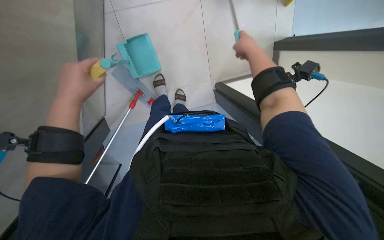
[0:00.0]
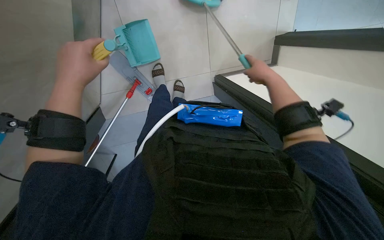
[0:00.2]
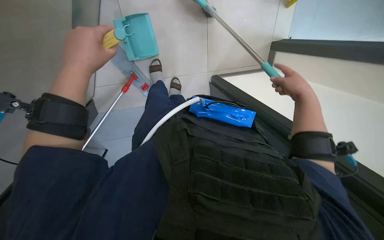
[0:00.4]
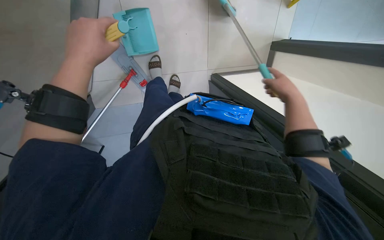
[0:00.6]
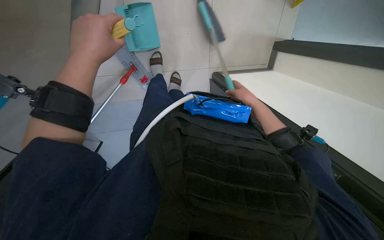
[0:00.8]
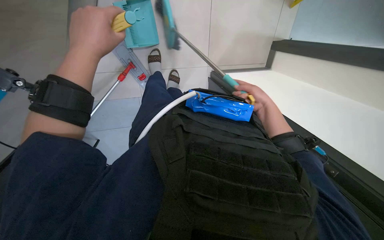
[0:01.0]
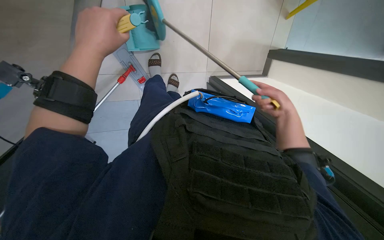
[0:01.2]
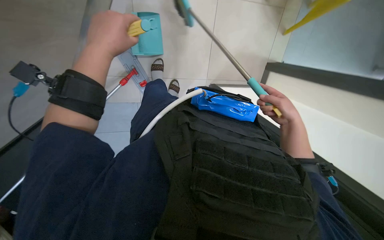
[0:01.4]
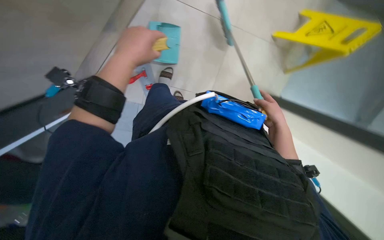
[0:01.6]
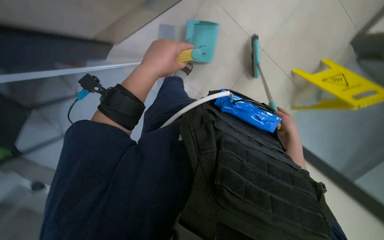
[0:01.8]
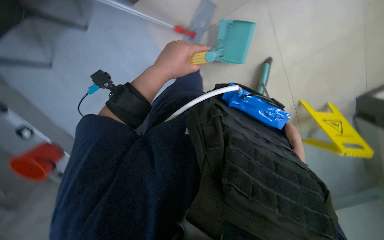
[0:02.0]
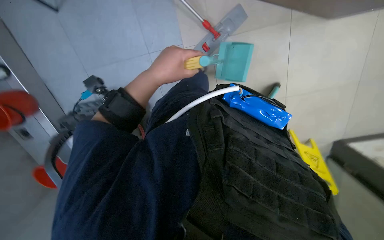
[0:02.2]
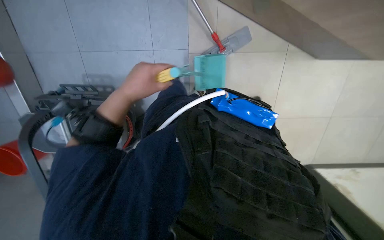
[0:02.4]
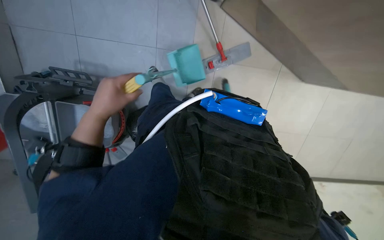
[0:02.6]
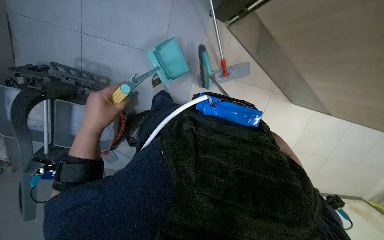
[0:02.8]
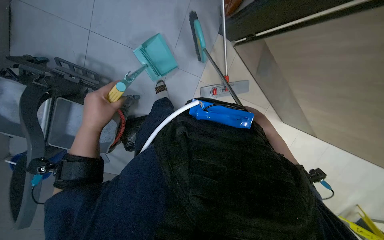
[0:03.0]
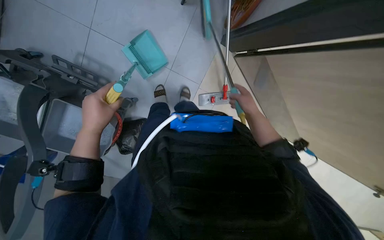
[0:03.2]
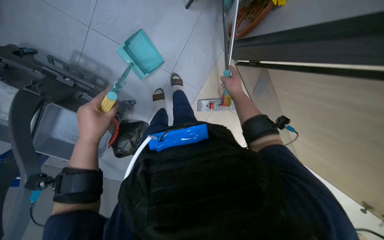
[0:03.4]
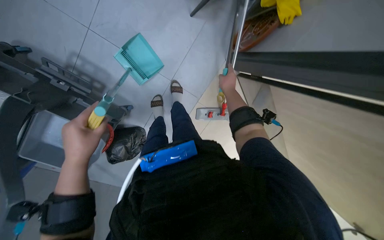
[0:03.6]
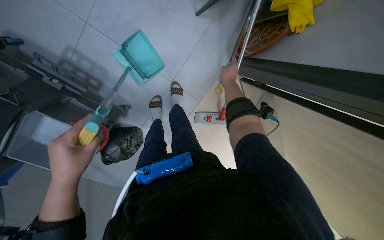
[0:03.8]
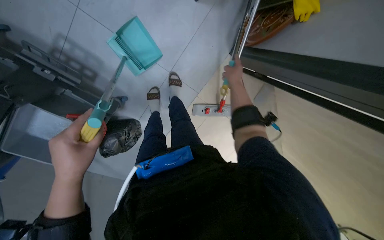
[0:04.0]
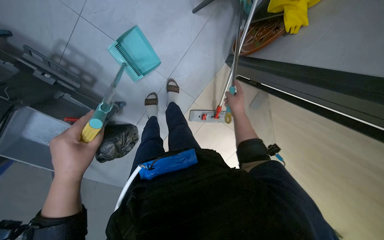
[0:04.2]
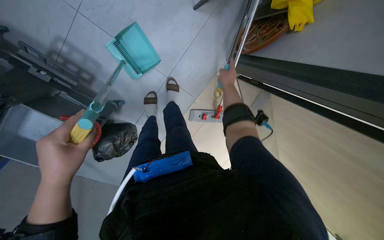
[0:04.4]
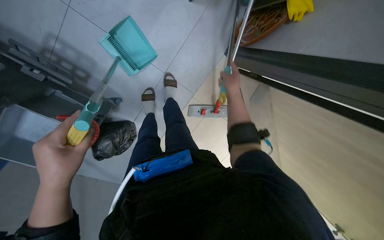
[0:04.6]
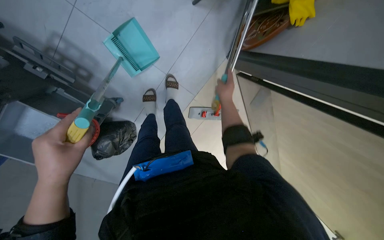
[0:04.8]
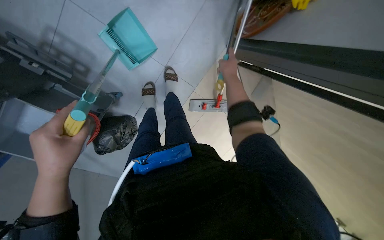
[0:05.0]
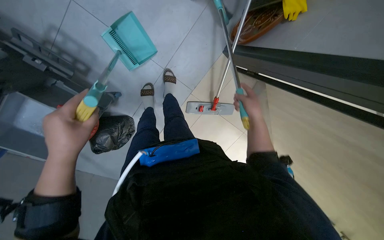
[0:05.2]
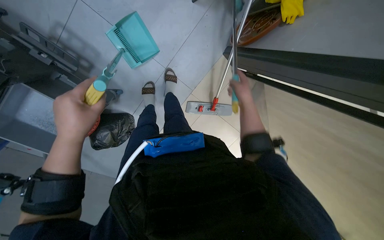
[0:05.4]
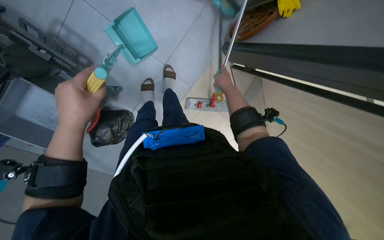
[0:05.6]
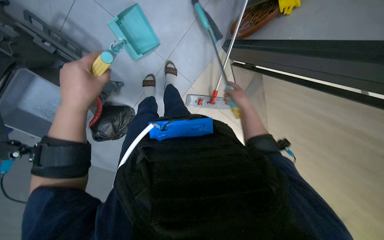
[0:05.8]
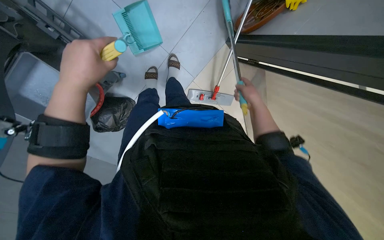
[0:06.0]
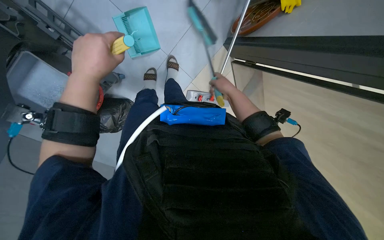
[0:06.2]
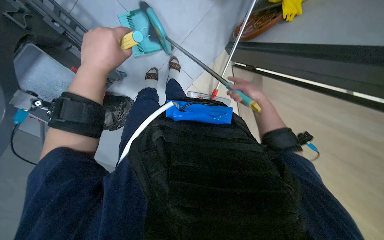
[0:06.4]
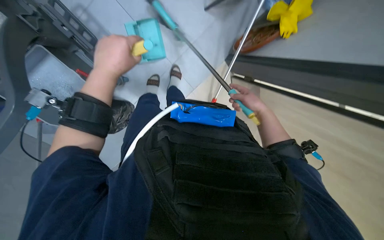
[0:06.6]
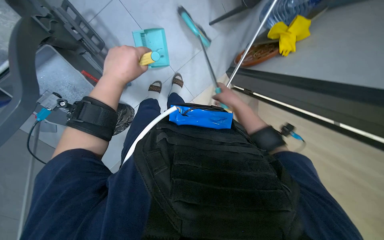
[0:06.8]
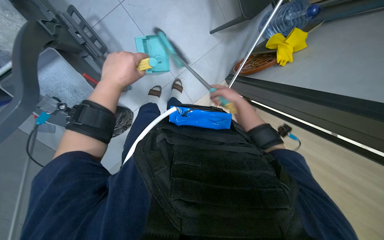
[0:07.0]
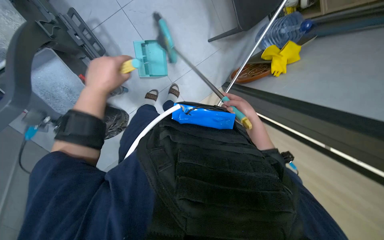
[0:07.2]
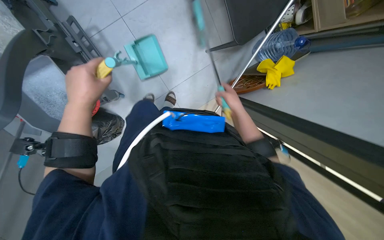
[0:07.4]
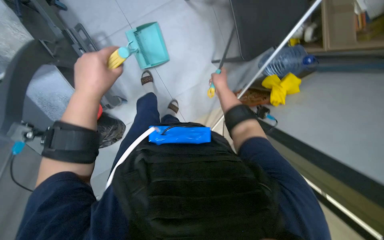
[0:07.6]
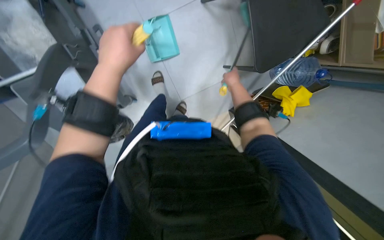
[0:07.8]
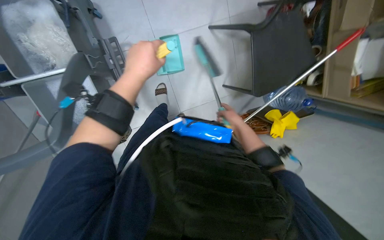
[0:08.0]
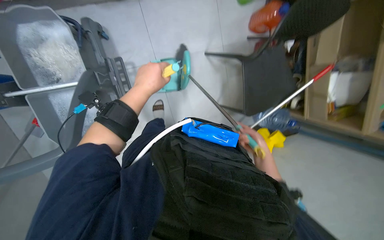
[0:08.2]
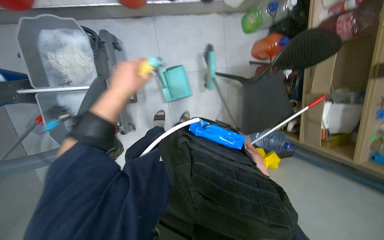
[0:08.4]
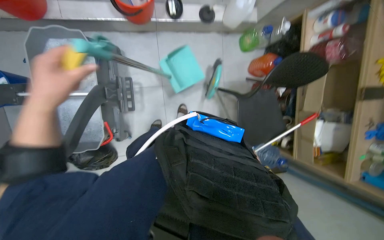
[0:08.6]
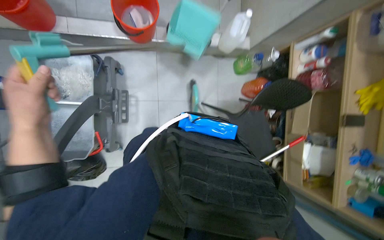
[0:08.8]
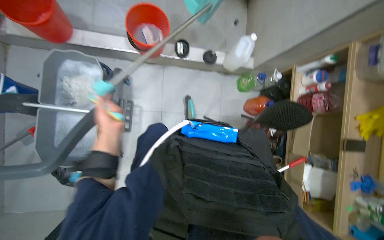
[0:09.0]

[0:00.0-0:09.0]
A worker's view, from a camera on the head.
Job: sweeping floor.
The whole recording: Sweeping floor with broom and dustpan. The worker sweeps the tiled floor using a broom and dustpan.
0:00.0 to 0:01.6: The right hand moves farther from the camera, roughly 10 cm.
0:01.6 to 0:03.0: The left hand goes some 25 cm to the left and down the picture.
0:04.4 to 0:06.0: The right hand is displaced down the picture by approximately 25 cm.
0:06.0 to 0:07.6: The view tips upward by approximately 20 degrees. The right hand moves left and right over roughly 10 cm, changing direction 2 times.
0:07.6 to 0:09.0: The camera pitches upward, by approximately 30 degrees. The scene rotates clockwise by about 30 degrees. The left hand is displaced to the left by roughly 10 cm.

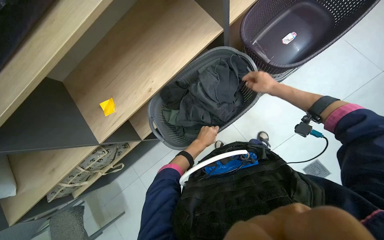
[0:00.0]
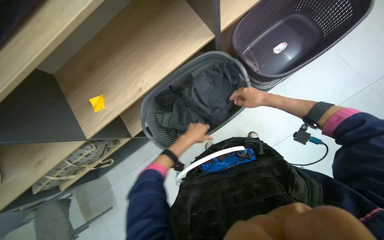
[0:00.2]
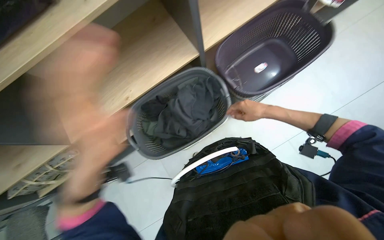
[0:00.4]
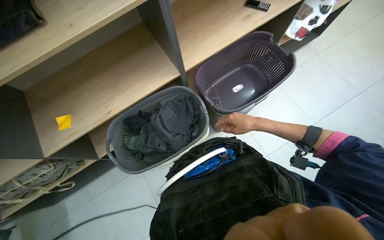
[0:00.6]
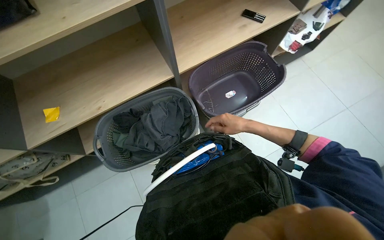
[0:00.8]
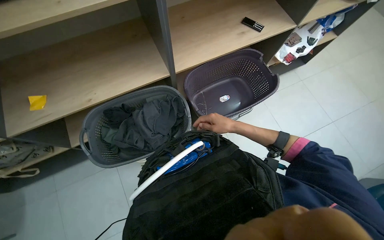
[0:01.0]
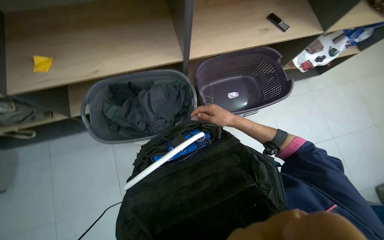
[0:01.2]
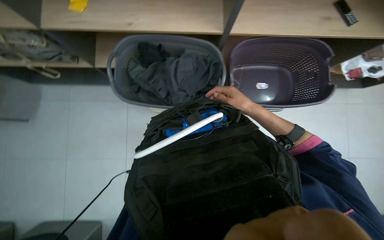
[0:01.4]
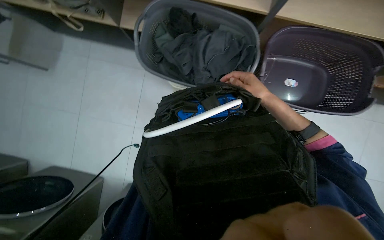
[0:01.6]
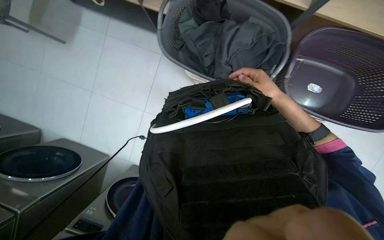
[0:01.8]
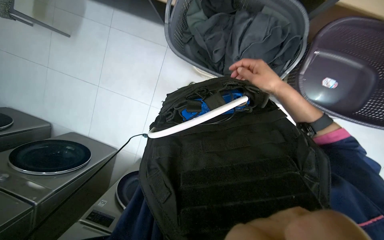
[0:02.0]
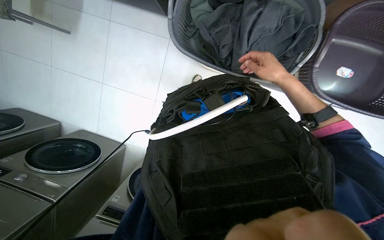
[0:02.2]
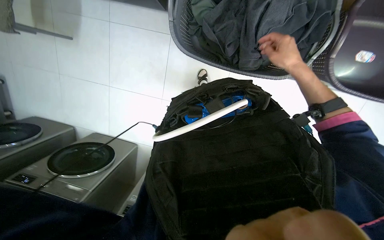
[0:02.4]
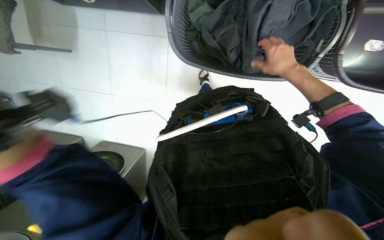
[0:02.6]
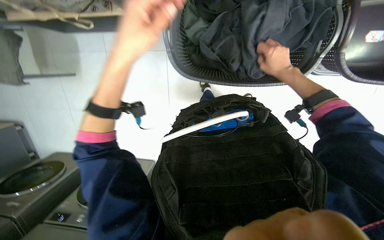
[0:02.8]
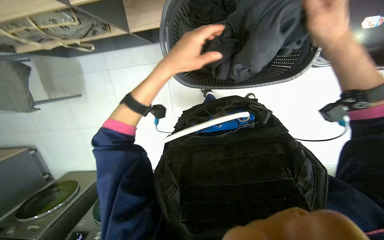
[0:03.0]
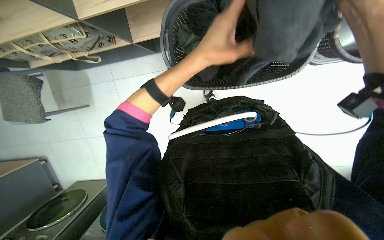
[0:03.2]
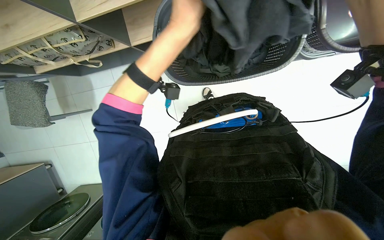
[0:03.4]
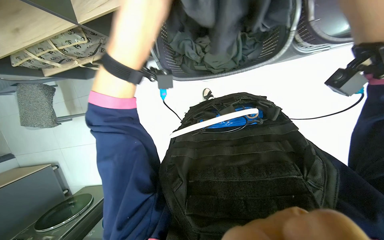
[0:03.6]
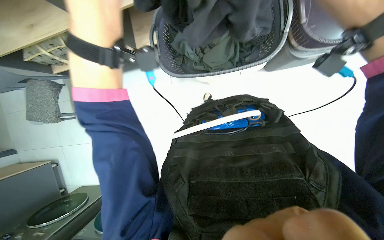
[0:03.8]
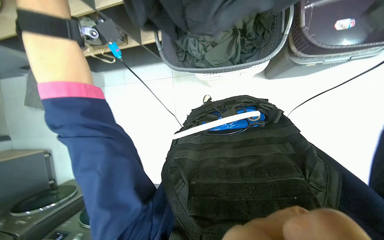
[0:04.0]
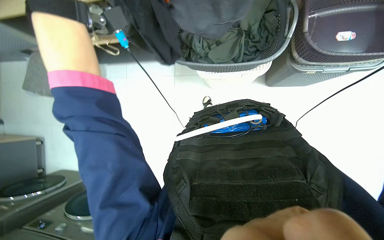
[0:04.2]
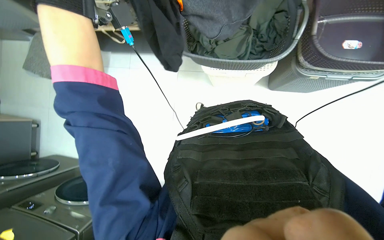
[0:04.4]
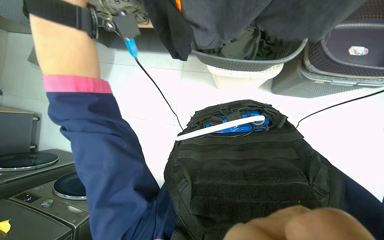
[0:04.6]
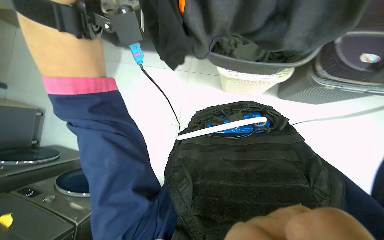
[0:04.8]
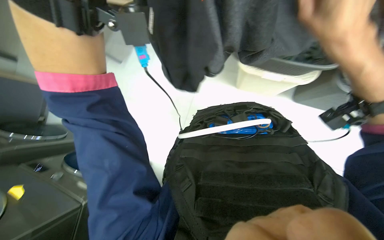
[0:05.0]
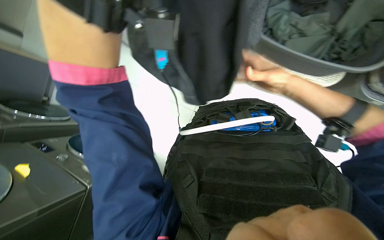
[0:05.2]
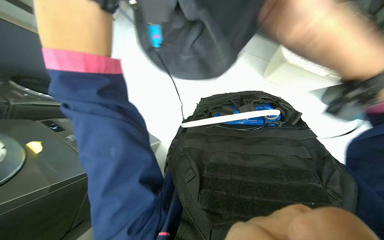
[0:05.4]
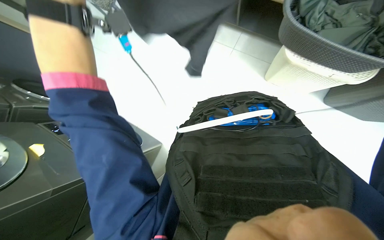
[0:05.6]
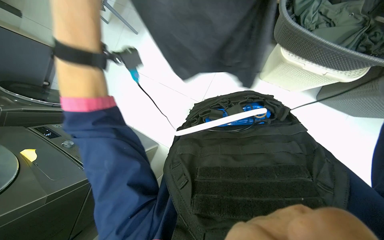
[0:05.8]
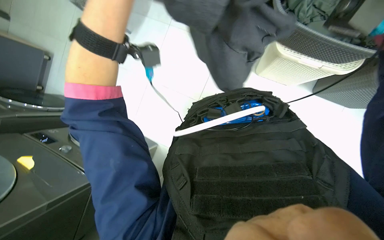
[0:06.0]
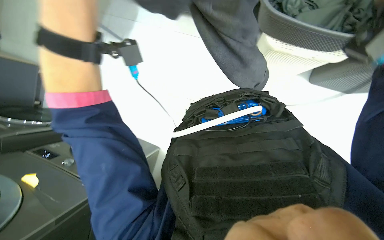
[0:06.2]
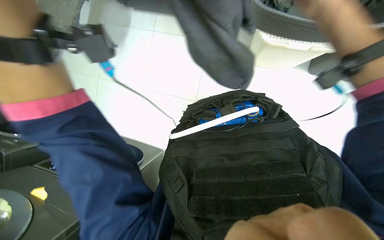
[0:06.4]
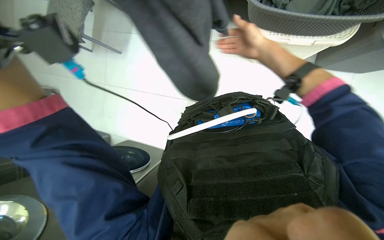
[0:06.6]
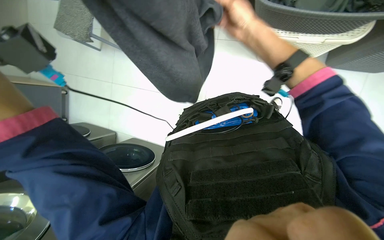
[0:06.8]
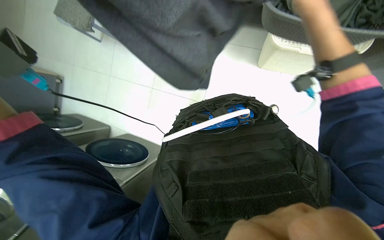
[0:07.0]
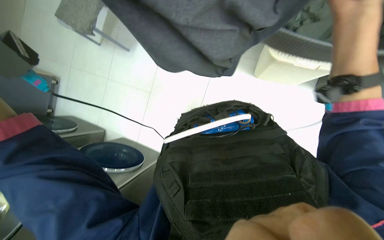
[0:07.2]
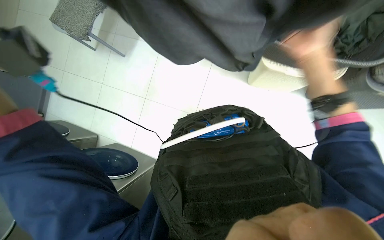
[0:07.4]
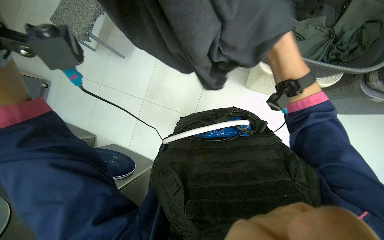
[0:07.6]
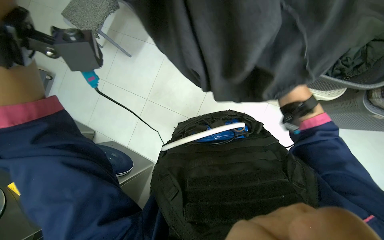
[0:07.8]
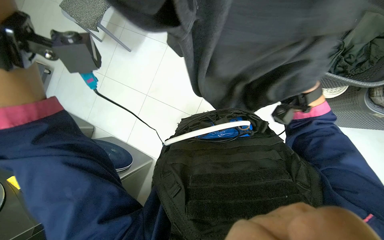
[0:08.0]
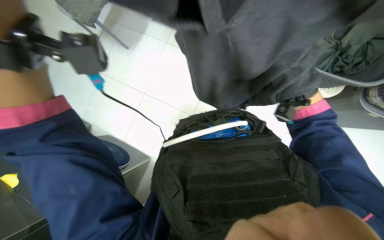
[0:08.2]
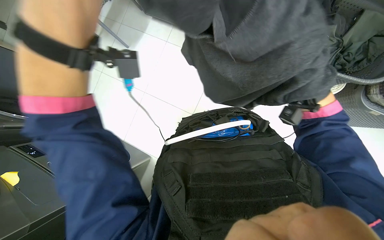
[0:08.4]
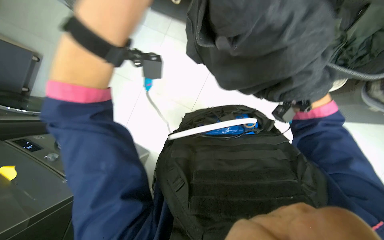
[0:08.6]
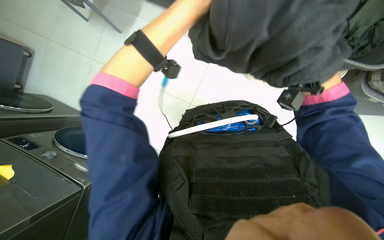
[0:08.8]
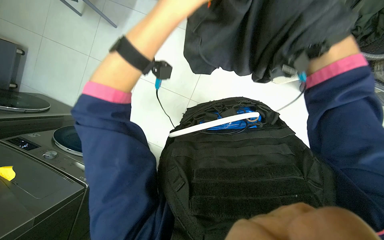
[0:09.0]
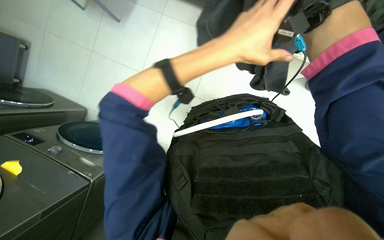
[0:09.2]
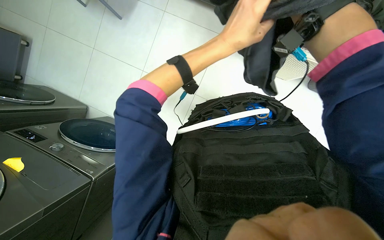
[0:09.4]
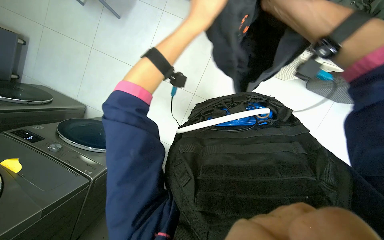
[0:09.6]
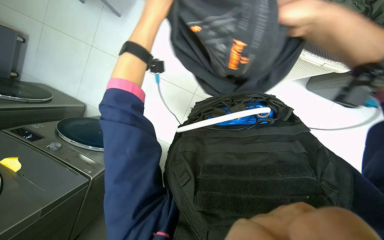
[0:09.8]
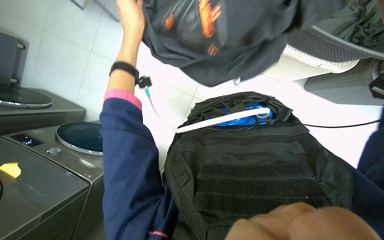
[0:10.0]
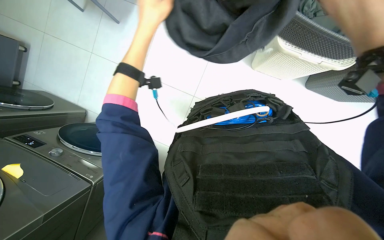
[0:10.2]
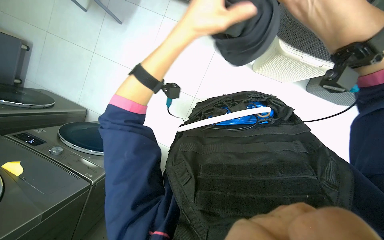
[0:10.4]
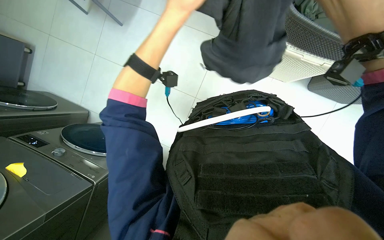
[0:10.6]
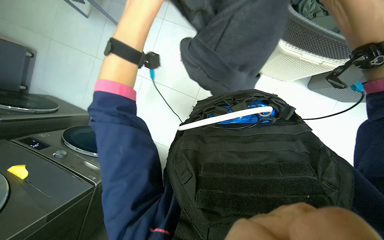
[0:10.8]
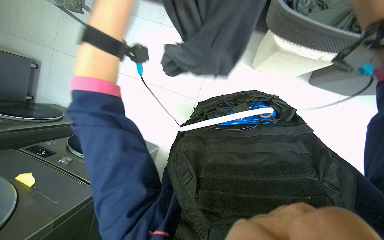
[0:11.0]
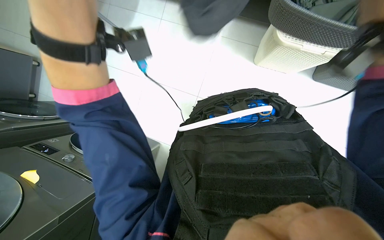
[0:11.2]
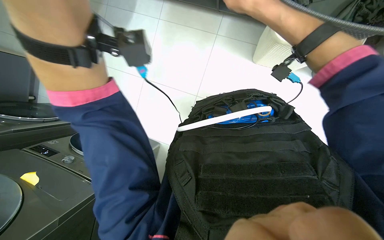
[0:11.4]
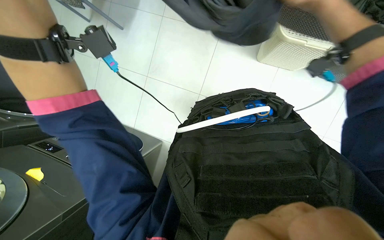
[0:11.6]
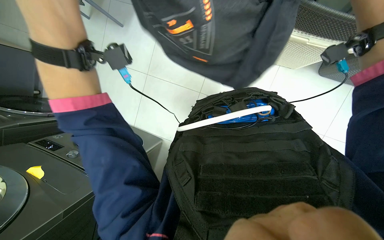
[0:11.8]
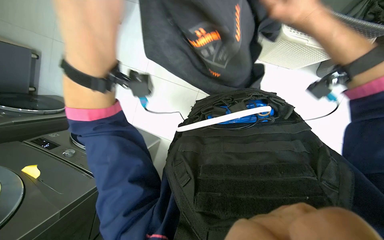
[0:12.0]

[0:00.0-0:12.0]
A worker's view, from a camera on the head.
Job: managing laundry.
The whole recording: Preparing and sorting laundry items. The worker takes laundry items from a basket, shakes them out, and sorts them into another container.
0:00.0 to 0:01.6: The scene turns about 55 degrees clockwise in the picture.
0:01.6 to 0:03.0: The wearer looks about 10 degrees further downward. The right hand is displaced up the picture by roughly 15 cm.
0:03.0 to 0:04.4: The wearer looks approximately 15 degrees further upward.
